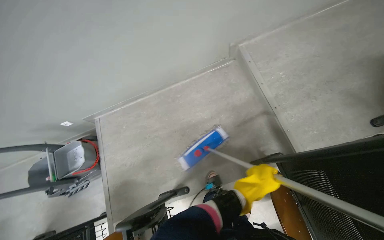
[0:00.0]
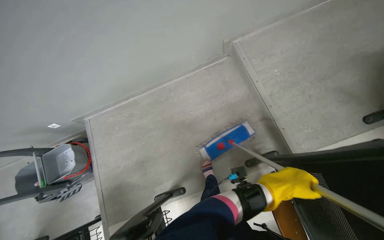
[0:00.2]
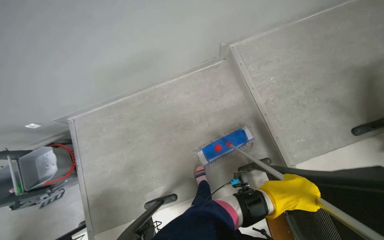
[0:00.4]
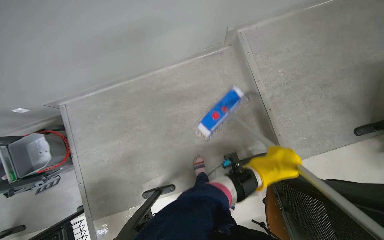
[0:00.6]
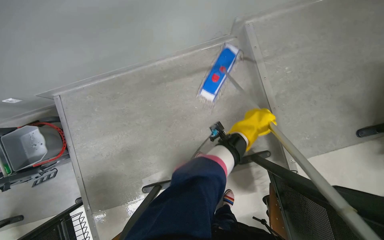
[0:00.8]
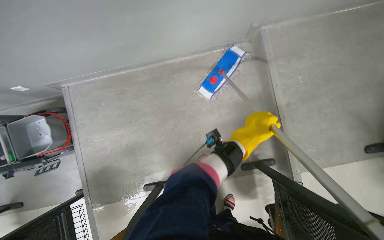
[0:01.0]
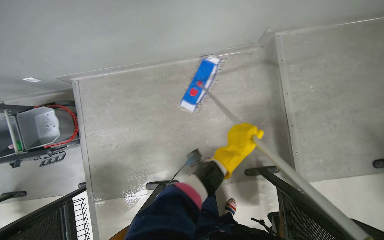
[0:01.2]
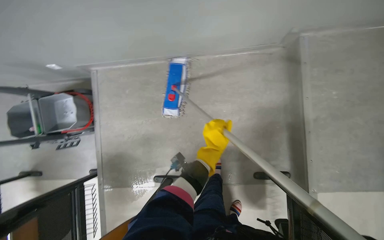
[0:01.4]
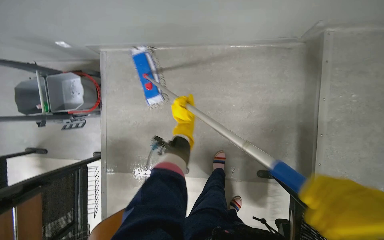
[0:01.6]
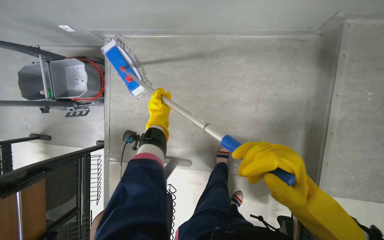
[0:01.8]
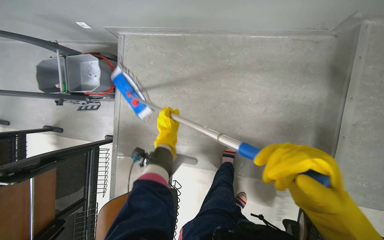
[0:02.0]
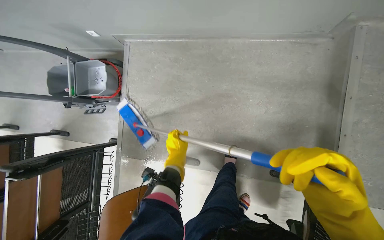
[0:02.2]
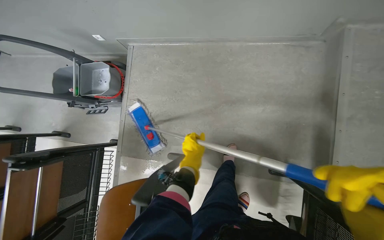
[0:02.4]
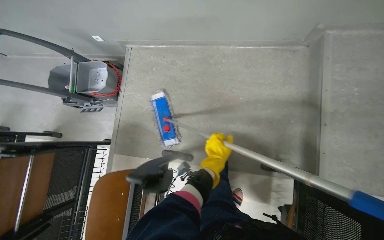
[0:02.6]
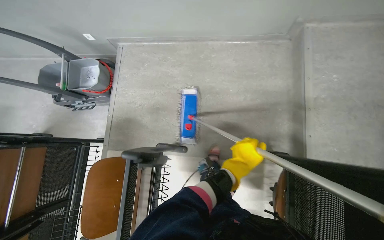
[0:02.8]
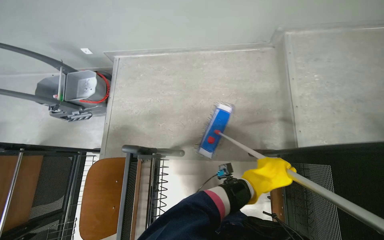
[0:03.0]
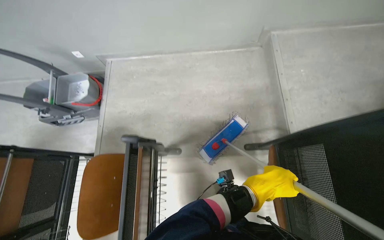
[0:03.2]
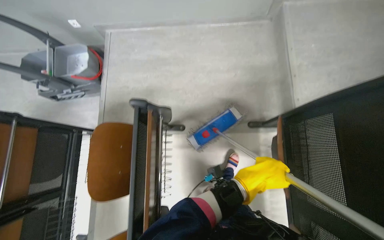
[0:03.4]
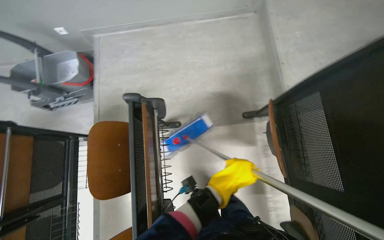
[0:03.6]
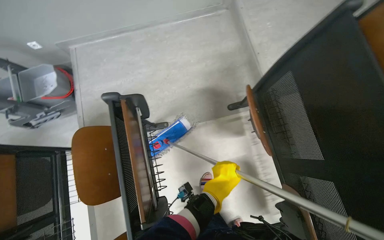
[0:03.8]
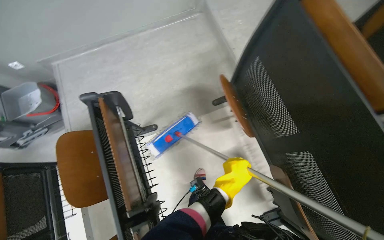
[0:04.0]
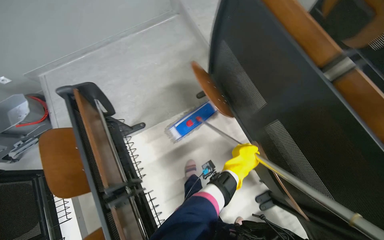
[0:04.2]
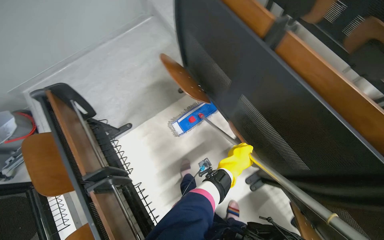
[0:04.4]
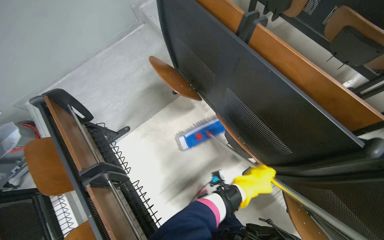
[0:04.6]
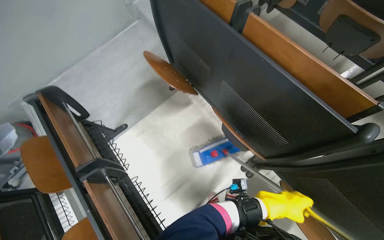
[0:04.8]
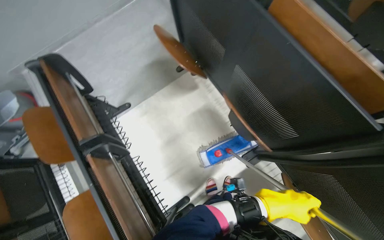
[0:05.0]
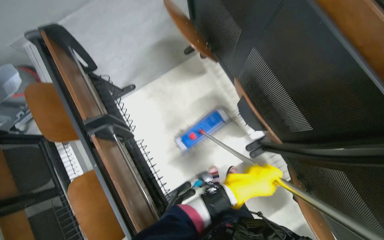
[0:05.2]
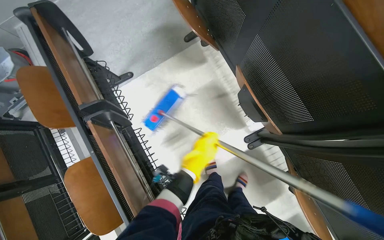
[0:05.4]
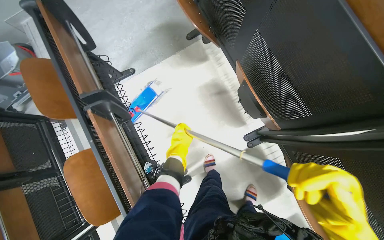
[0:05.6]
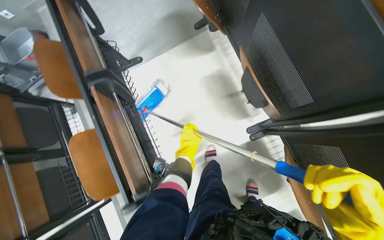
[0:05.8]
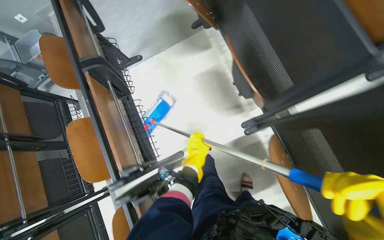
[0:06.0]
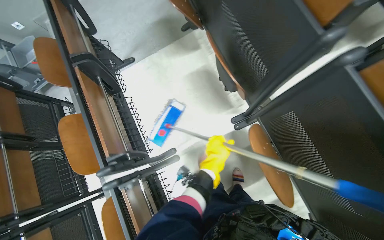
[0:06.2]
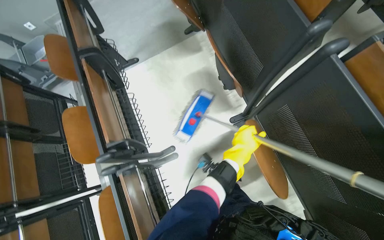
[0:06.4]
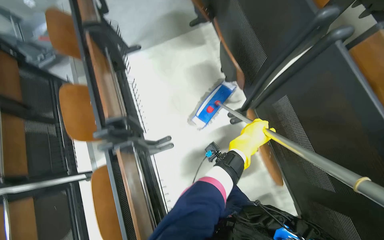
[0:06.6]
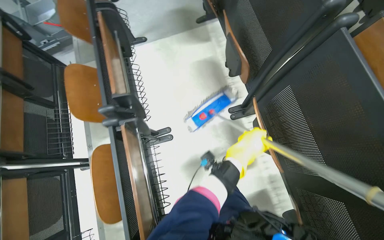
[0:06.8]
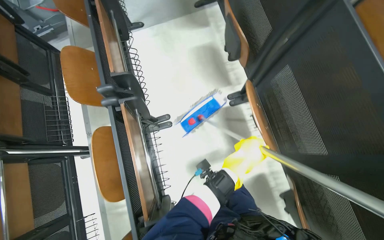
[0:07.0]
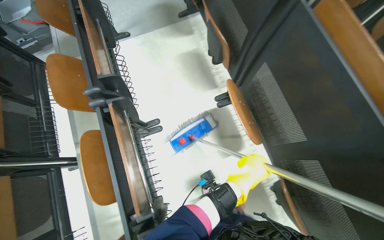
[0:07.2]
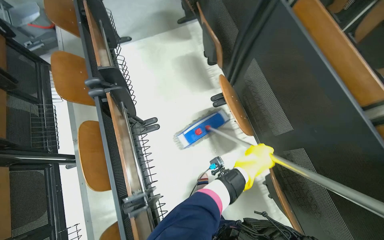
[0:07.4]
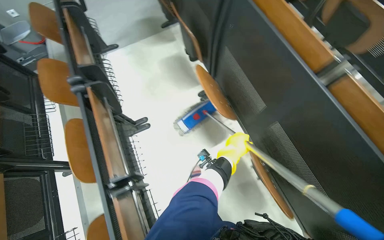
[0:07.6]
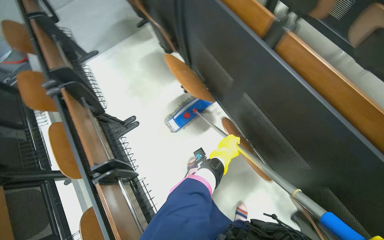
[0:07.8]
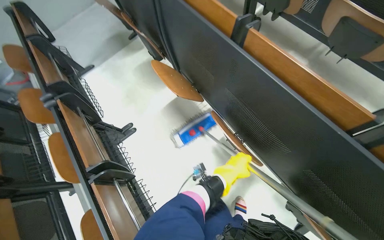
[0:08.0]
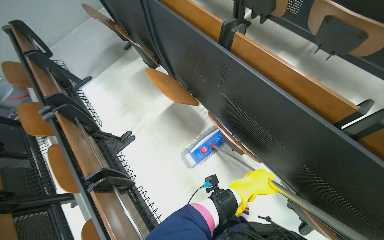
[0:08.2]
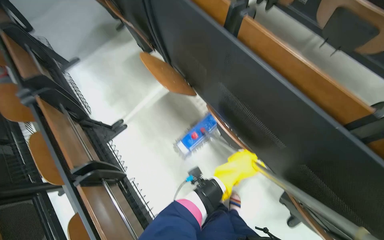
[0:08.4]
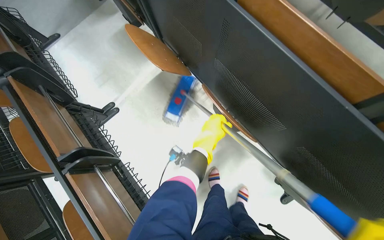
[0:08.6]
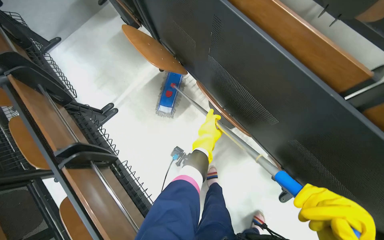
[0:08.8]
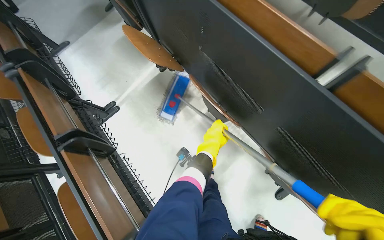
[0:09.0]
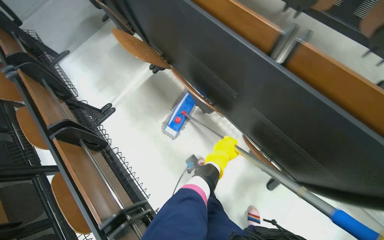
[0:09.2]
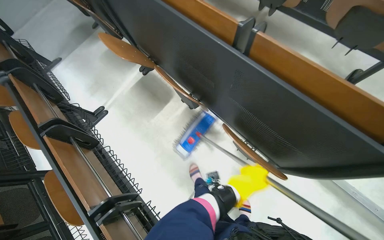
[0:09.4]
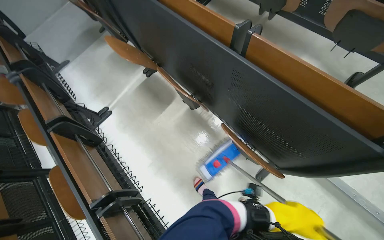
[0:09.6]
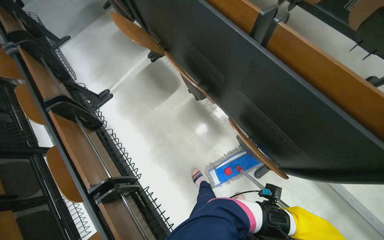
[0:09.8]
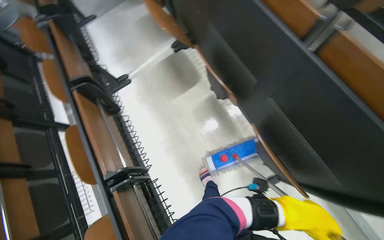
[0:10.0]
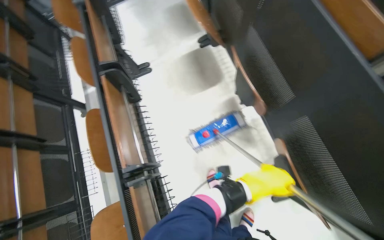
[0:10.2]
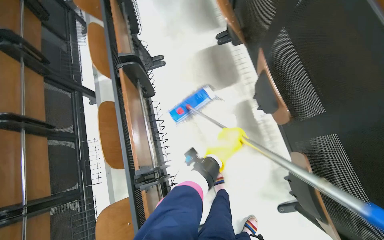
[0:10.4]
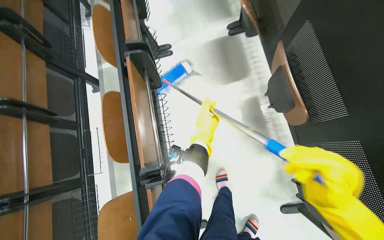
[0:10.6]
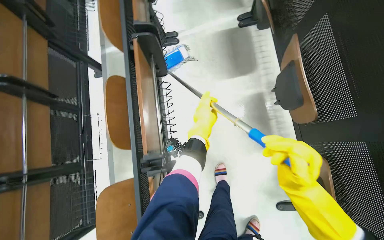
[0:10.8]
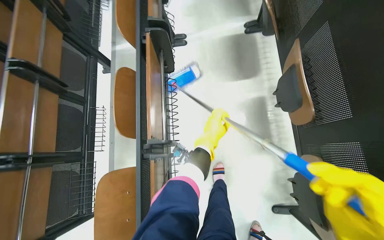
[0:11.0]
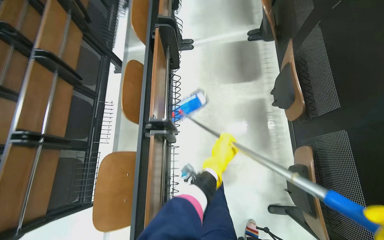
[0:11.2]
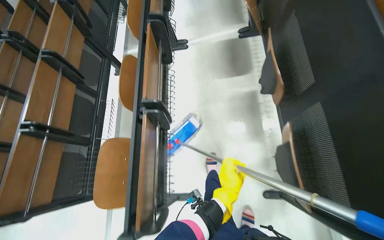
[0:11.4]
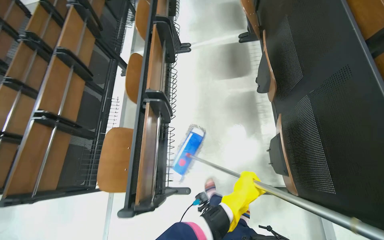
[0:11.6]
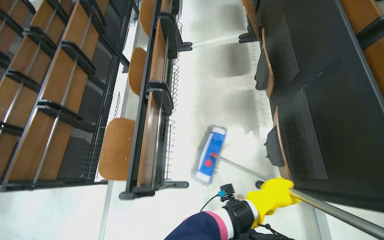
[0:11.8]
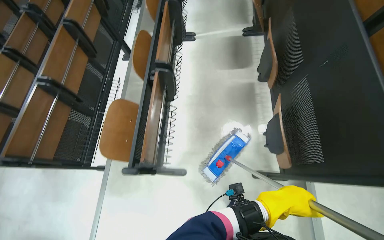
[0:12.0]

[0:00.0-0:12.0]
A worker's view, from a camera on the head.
Job: mopping floor.
The whole recording: Mopping lecture hall floor. The worker mops the floor of the lecture hall, moving between rows of seats.
0:00.0 to 0:01.6: The head travels approximately 50 cm. The wearer looks some 20 degrees further downward.
0:01.6 to 0:03.0: The head travels roughly 50 cm. The view tilts roughly 15 degrees upward.
0:03.0 to 0:04.4: The camera is carried roughly 70 cm. The scene rotates counterclockwise by approximately 35 degrees.
0:04.4 to 0:06.0: The wearer looks roughly 15 degrees further downward. The left hand swings left and right, about 35 cm each way, with 2 reversals.
0:06.0 to 0:07.6: The camera is carried approximately 70 cm.
0:07.6 to 0:09.0: The head travels roughly 40 cm.
0:10.4 to 0:12.0: The camera travels approximately 60 cm.

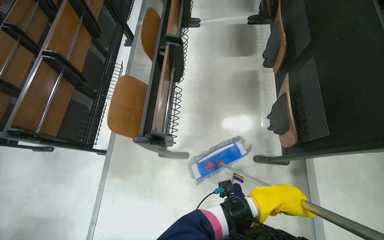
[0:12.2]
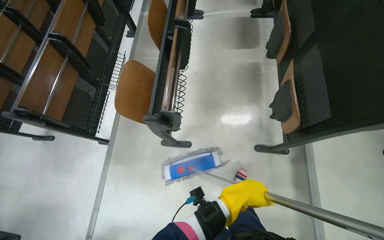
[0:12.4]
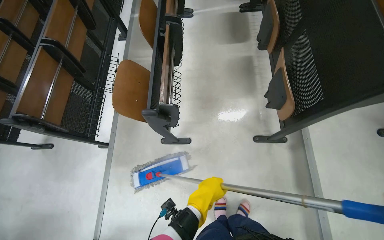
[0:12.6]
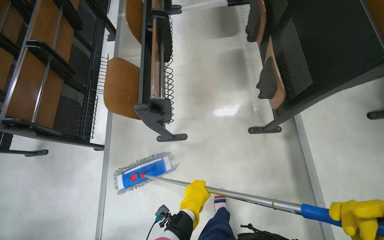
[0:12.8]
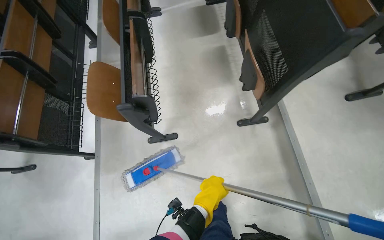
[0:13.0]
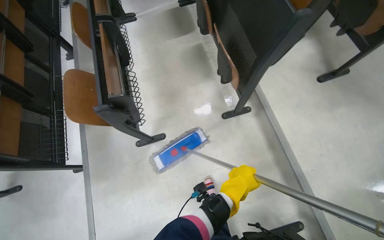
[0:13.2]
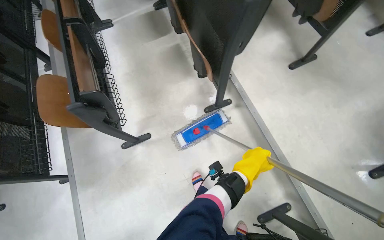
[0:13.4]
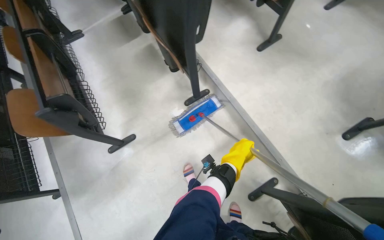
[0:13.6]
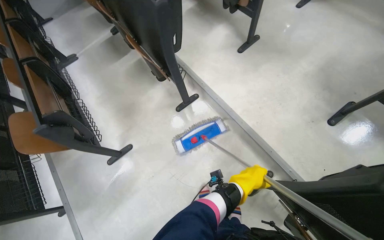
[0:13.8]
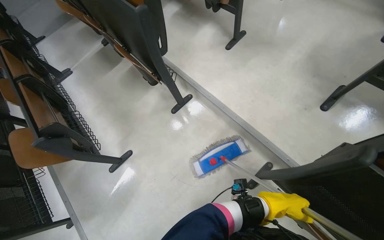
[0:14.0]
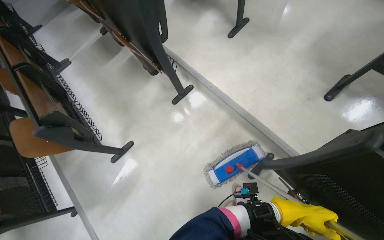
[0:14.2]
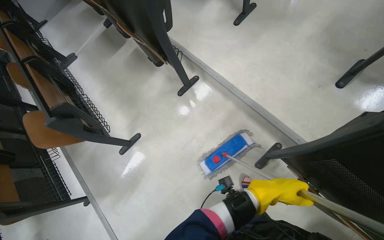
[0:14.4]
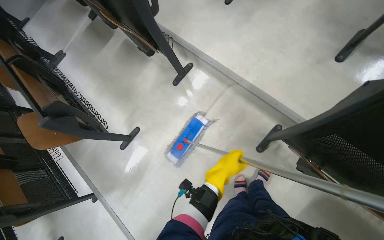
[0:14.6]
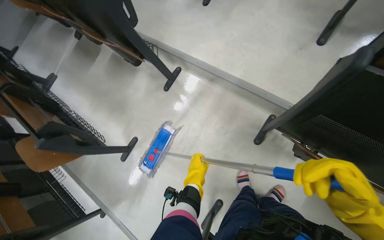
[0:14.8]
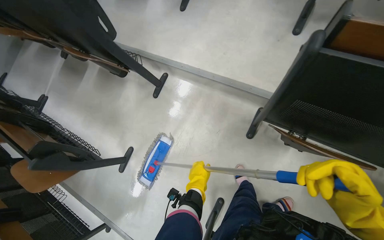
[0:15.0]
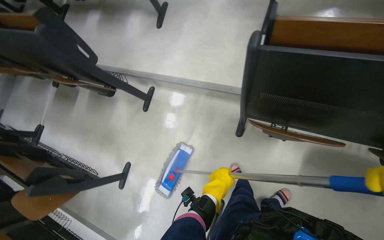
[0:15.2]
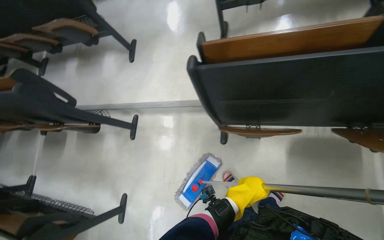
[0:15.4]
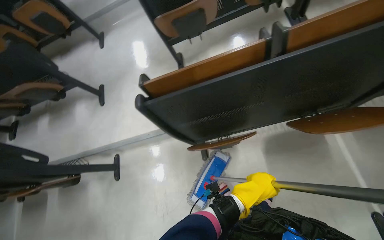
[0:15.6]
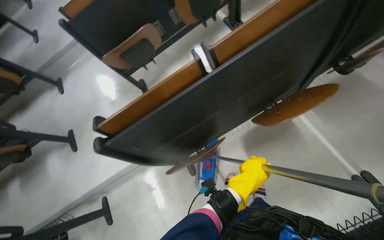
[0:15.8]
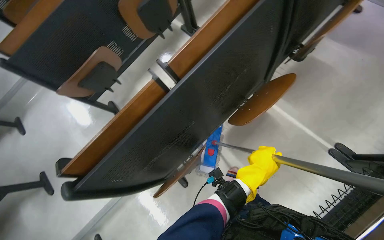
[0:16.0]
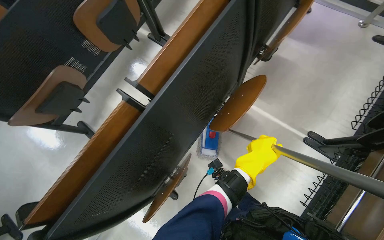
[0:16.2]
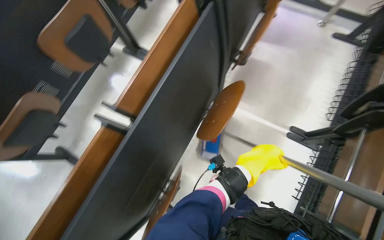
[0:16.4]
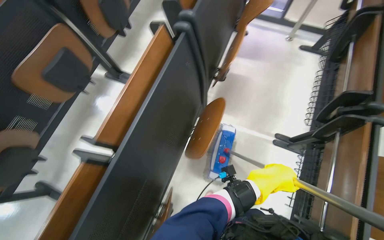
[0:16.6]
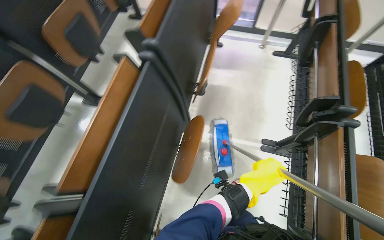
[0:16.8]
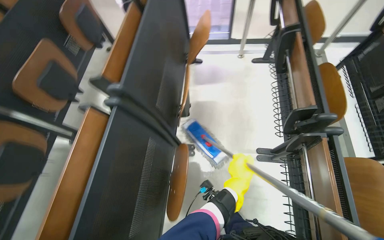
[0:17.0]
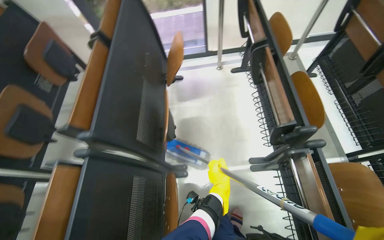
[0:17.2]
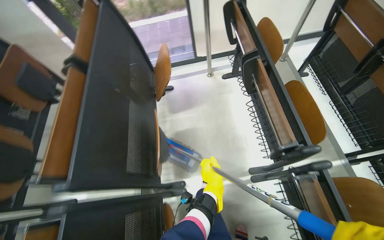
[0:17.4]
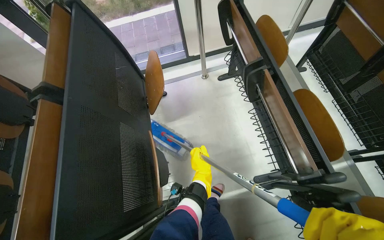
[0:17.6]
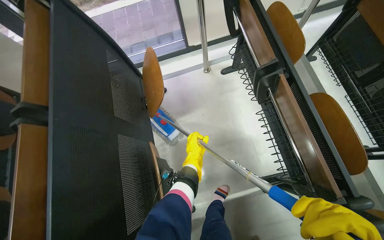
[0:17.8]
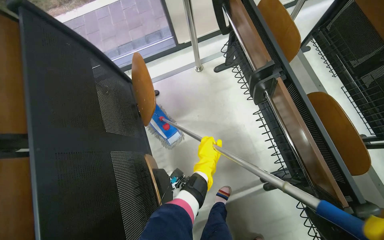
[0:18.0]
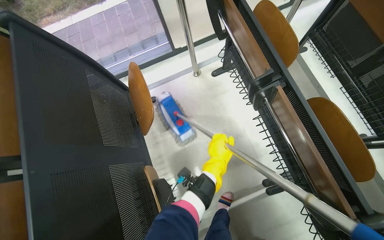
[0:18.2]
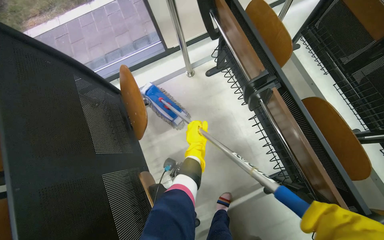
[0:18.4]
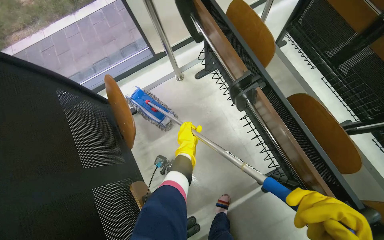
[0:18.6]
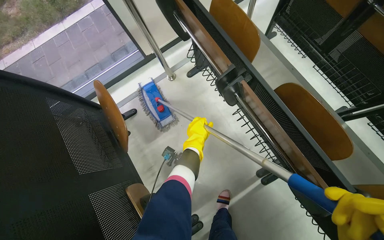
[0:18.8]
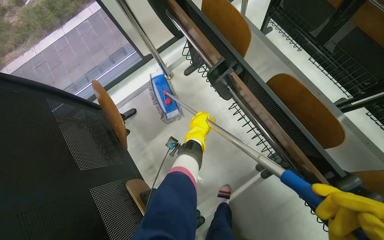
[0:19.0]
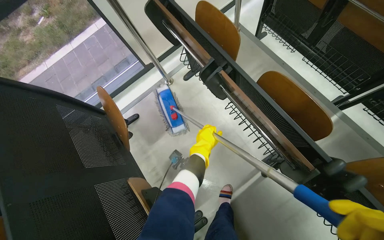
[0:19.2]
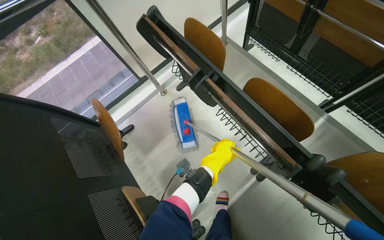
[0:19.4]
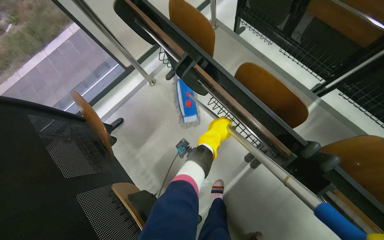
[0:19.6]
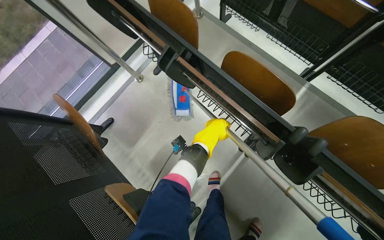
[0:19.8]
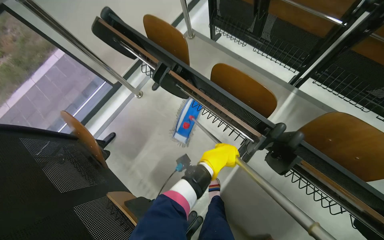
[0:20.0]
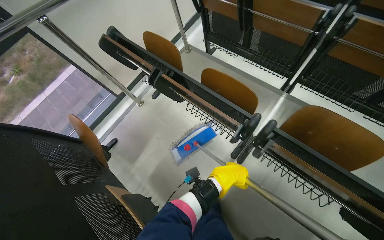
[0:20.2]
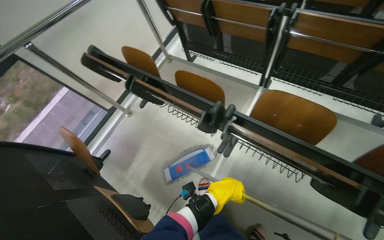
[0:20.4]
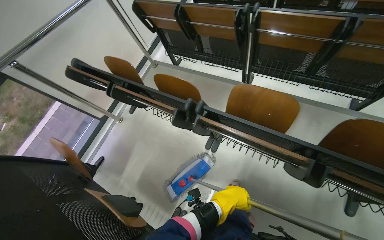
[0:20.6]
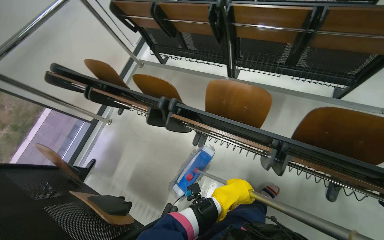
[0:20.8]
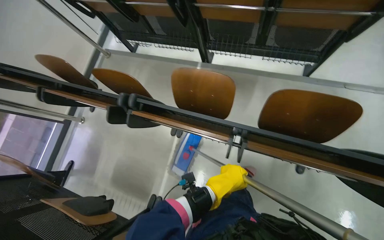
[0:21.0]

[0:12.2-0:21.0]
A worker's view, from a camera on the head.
Job: mopping floor.
The whole recording: Mopping lecture hall floor. The worker mops the floor of the lecture hall, moving between rows of seats.
0:12.2 to 0:13.6: The camera travels some 60 cm. The wearer looks roughly 35 degrees further to the right.
0:13.6 to 0:15.2: The head travels about 50 cm. The scene turns approximately 40 degrees counterclockwise in the picture.
0:15.2 to 0:16.6: The camera travels roughly 60 cm. The wearer looks some 85 degrees further to the right. The camera pitches upward, by approximately 25 degrees.
0:16.6 to 0:18.0: The head travels some 90 cm. The wearer's head swings approximately 40 degrees to the right.
0:18.0 to 0:19.6: The left hand moves up the picture, about 10 cm.
0:19.6 to 0:21.0: The camera is carried approximately 80 cm. The scene turns about 30 degrees counterclockwise in the picture.
